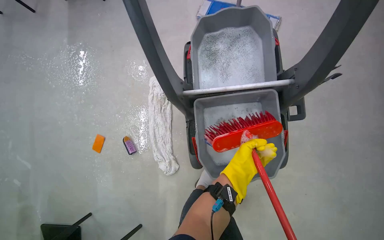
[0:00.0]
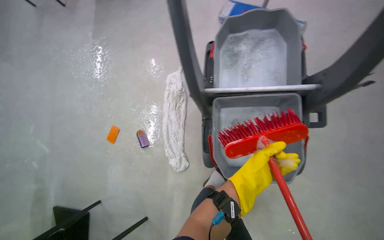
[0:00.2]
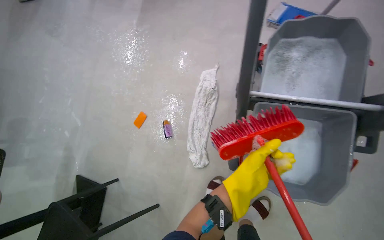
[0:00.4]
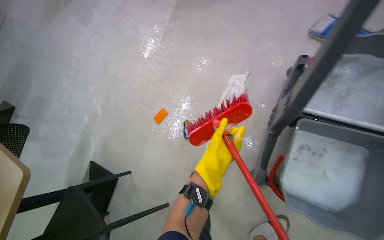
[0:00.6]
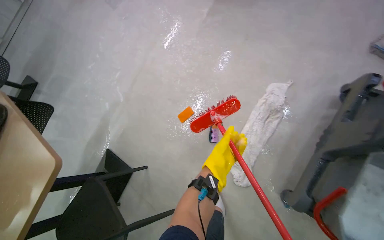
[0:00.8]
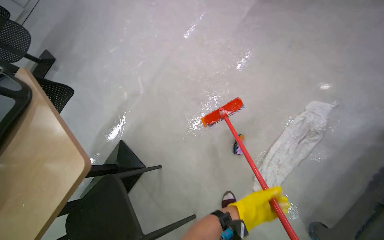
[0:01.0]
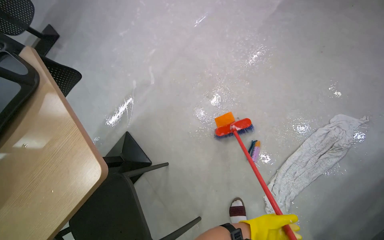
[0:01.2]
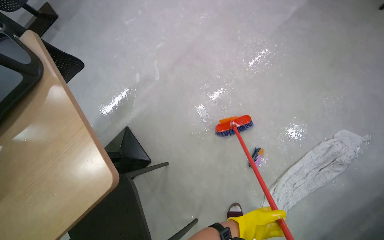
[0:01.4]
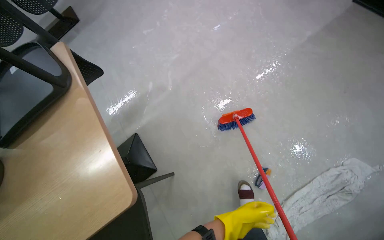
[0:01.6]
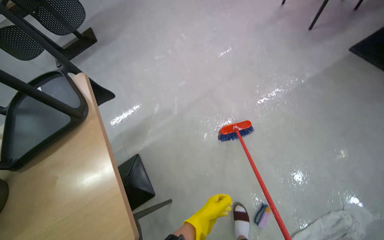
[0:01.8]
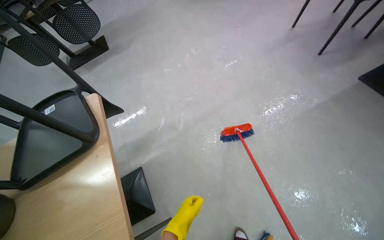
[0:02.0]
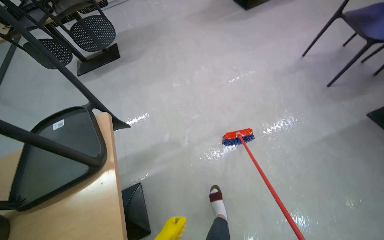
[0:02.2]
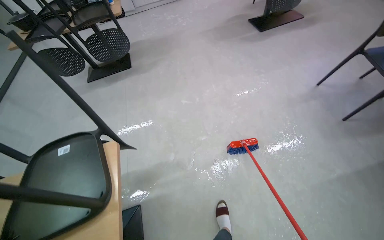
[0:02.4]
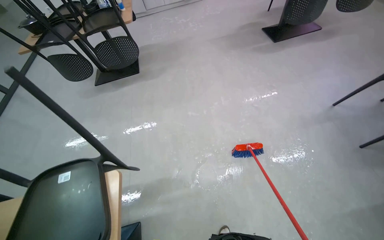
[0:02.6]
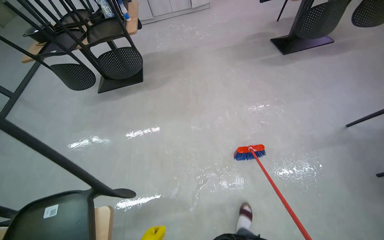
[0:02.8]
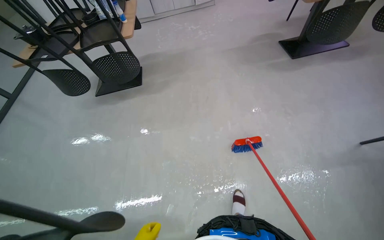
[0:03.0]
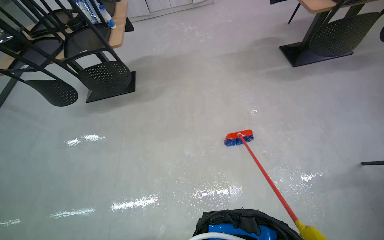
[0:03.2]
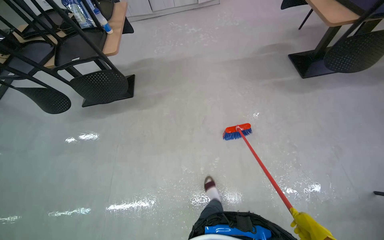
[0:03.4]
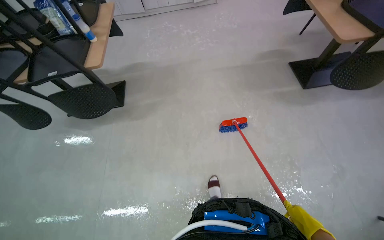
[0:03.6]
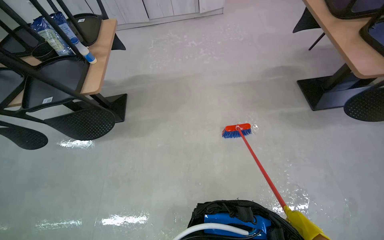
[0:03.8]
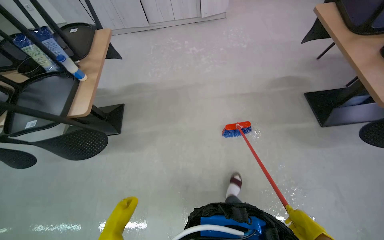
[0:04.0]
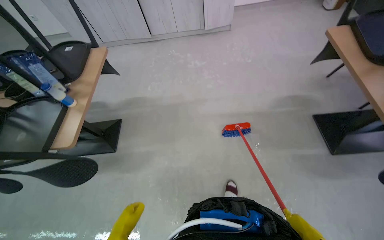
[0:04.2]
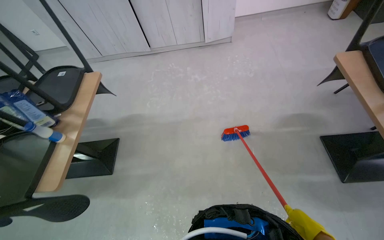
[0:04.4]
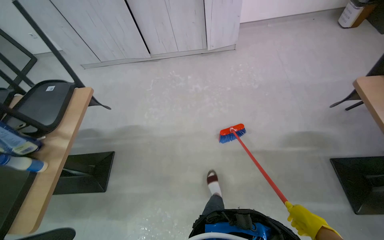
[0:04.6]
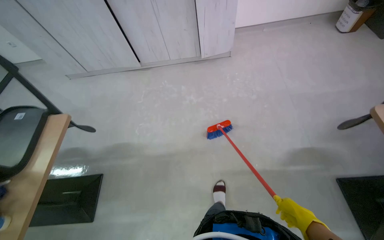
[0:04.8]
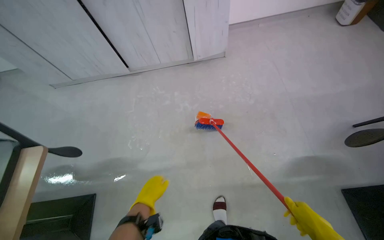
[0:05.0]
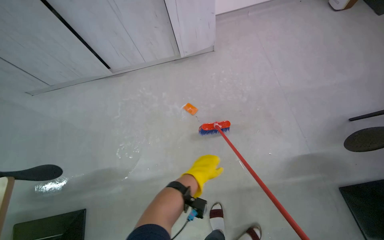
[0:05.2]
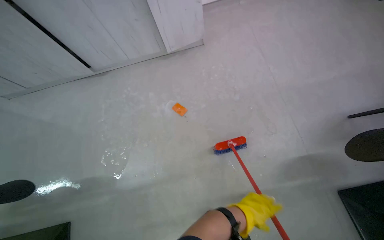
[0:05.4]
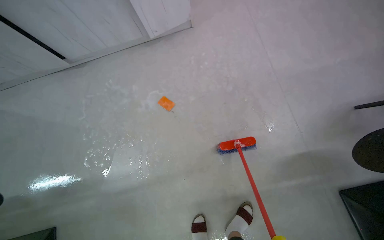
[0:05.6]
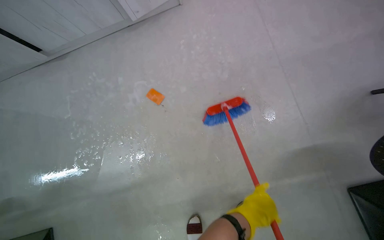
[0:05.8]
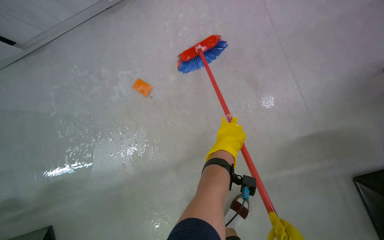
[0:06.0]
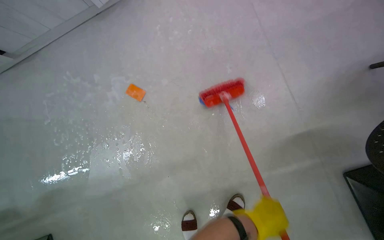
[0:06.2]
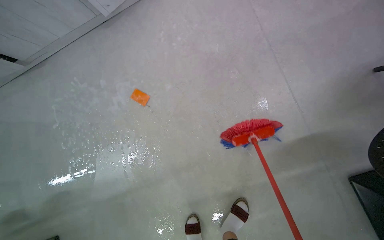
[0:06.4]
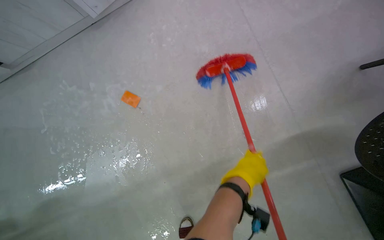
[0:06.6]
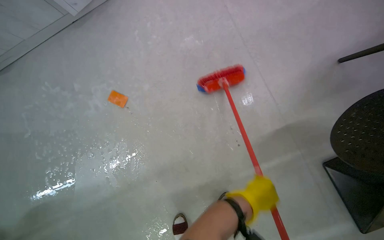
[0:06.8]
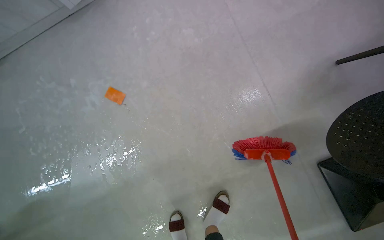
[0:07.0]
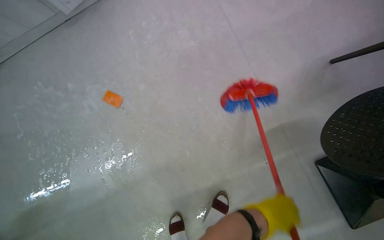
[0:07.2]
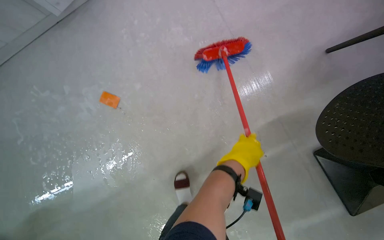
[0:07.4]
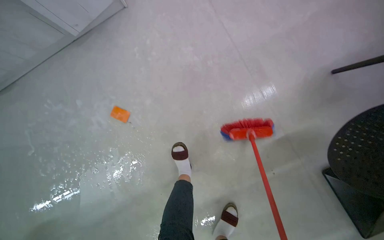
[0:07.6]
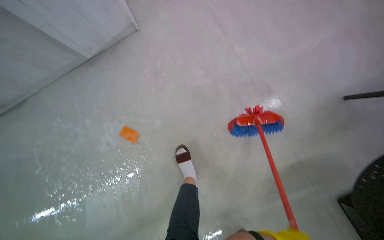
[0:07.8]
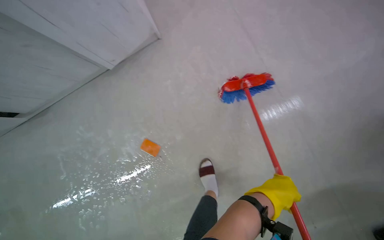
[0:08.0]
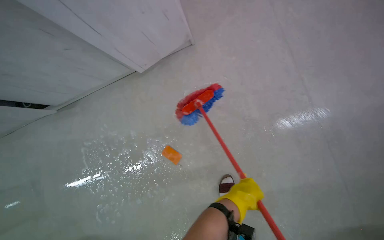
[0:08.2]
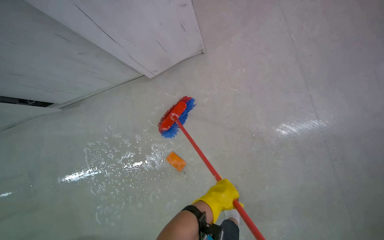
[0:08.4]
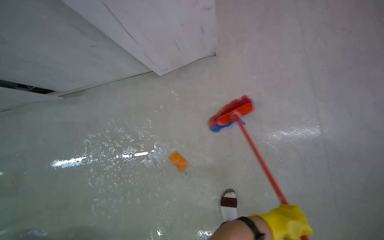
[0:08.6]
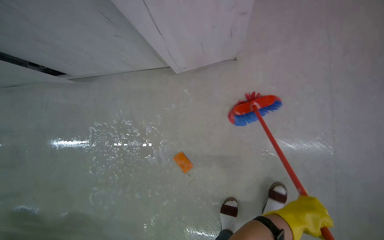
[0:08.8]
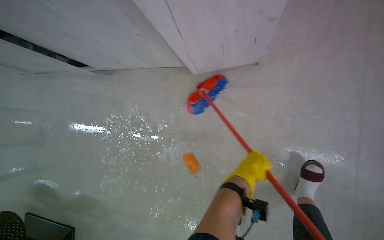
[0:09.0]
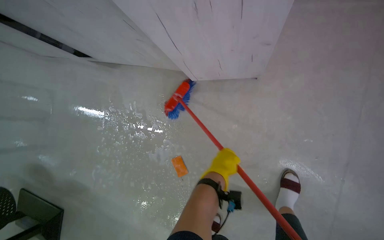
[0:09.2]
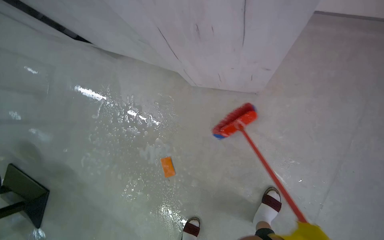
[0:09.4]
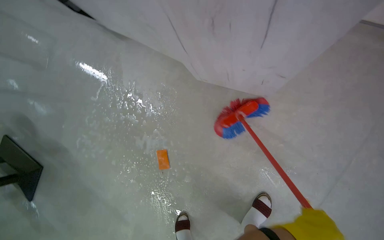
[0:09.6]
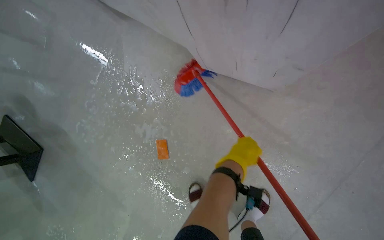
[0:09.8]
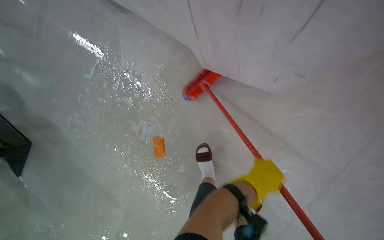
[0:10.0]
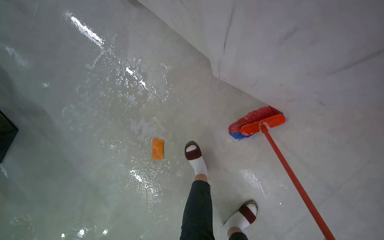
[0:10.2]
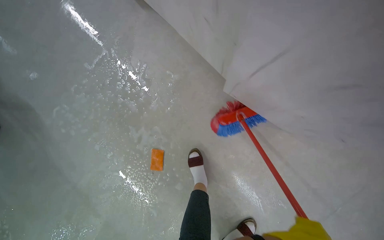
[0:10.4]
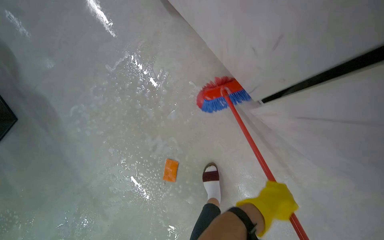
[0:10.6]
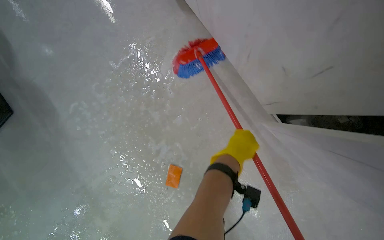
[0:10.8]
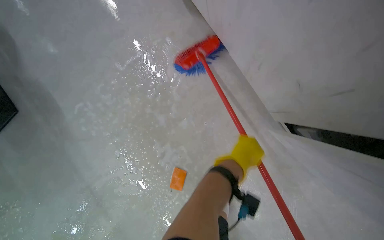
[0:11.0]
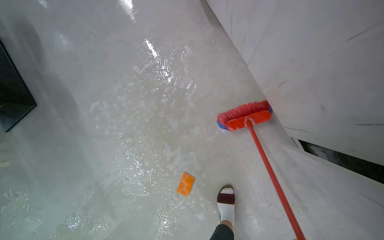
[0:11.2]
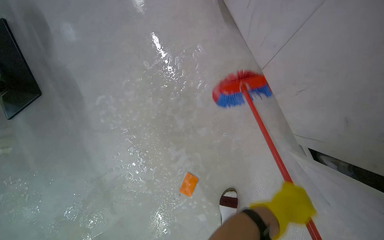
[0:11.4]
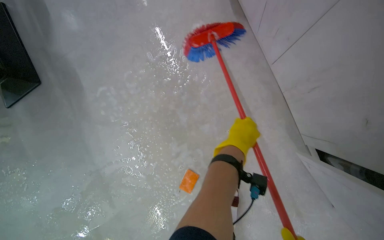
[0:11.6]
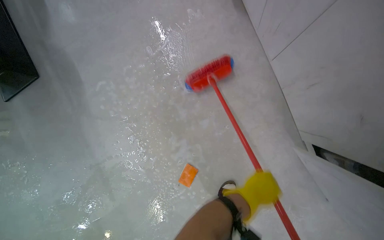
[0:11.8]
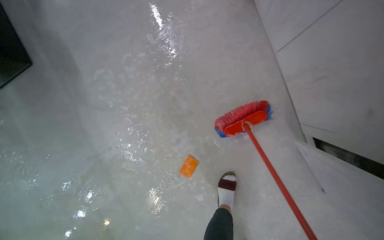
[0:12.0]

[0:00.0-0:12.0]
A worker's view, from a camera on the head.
Job: mopping floor.
The whole recording: Scrubbing floor with brush. The worker scrubs the floor using a long-handled brush.
0:00.0 to 0:01.6: The head travels some 90 cm. The wearer looks approximately 55 degrees further to the left.
0:01.6 to 0:03.0: The camera is carried about 1 m. The scene turns roughly 25 degrees clockwise in the picture.
0:03.0 to 0:04.4: The head travels roughly 1.5 m.
0:04.4 to 0:06.0: The camera is carried approximately 1 m. The view tips downward by some 25 degrees.
0:07.6 to 0:09.0: The camera travels some 70 cm. The scene turns approximately 30 degrees clockwise in the picture.
0:09.0 to 0:10.4: The wearer looks approximately 15 degrees further downward. The scene rotates clockwise by some 40 degrees.
0:10.4 to 0:12.0: The camera is carried roughly 40 cm. The camera pitches downward, by some 10 degrees.

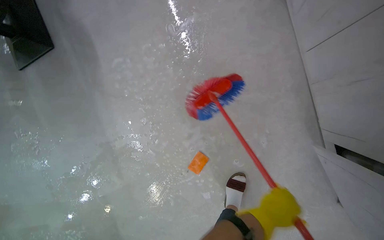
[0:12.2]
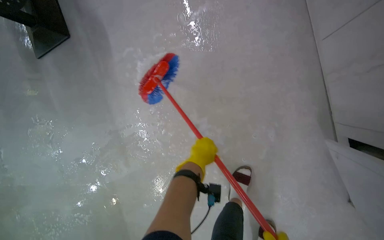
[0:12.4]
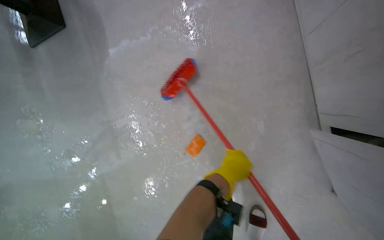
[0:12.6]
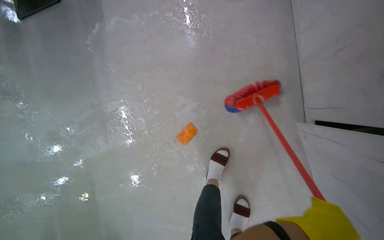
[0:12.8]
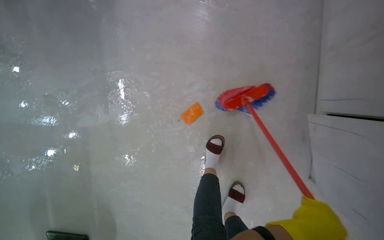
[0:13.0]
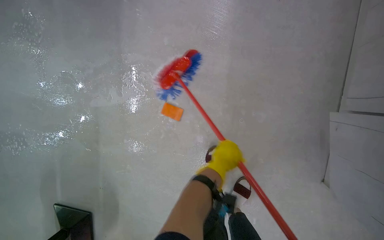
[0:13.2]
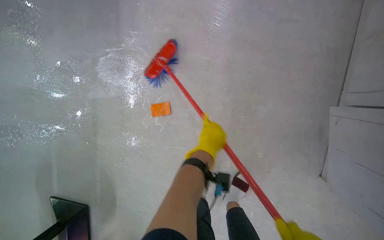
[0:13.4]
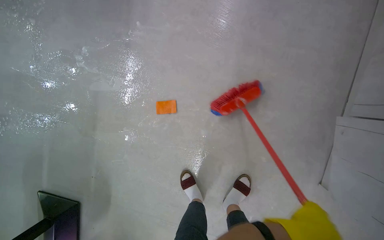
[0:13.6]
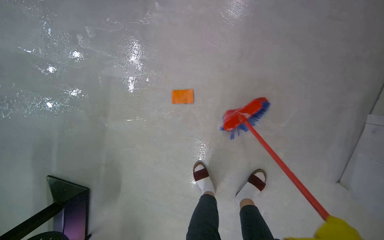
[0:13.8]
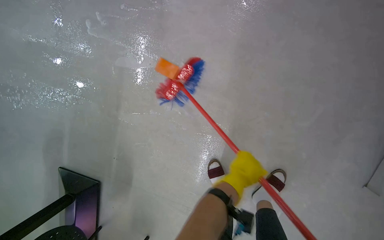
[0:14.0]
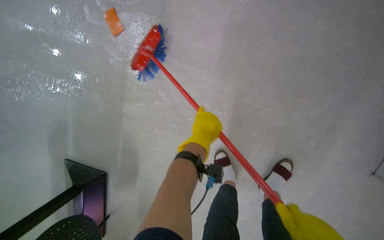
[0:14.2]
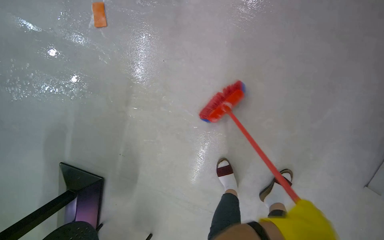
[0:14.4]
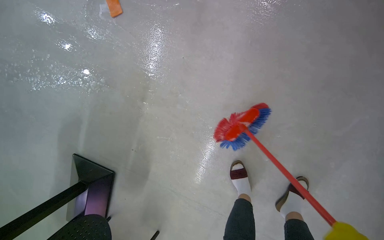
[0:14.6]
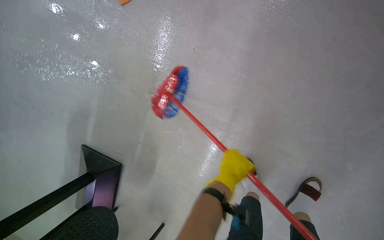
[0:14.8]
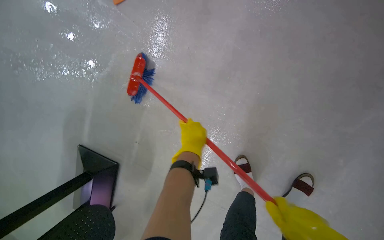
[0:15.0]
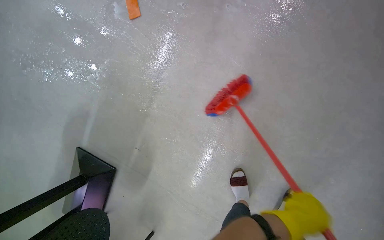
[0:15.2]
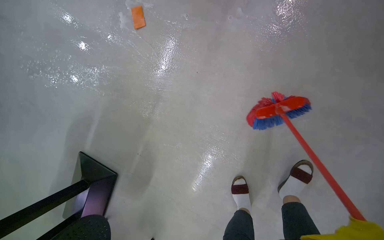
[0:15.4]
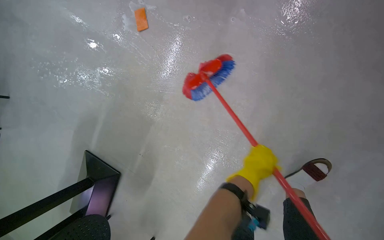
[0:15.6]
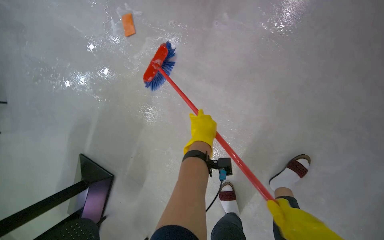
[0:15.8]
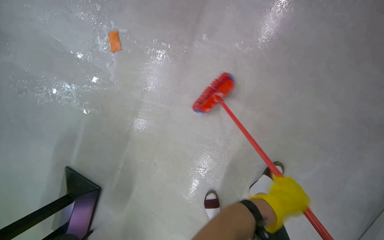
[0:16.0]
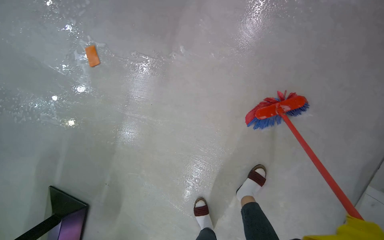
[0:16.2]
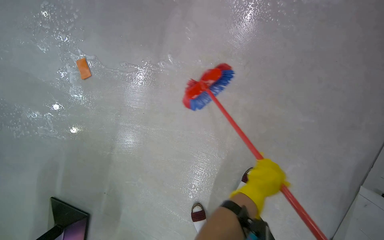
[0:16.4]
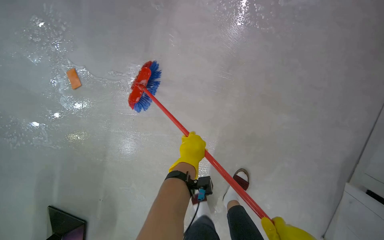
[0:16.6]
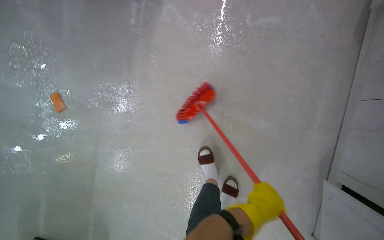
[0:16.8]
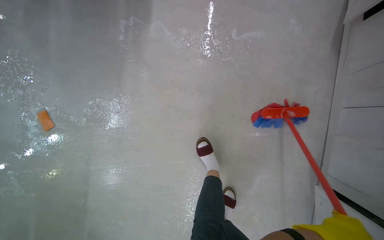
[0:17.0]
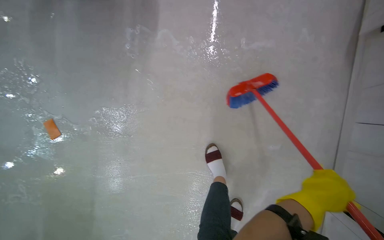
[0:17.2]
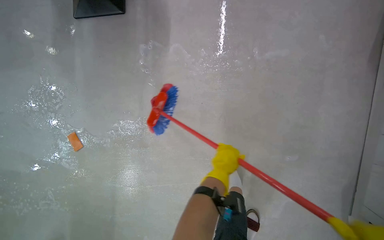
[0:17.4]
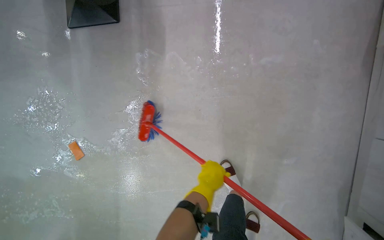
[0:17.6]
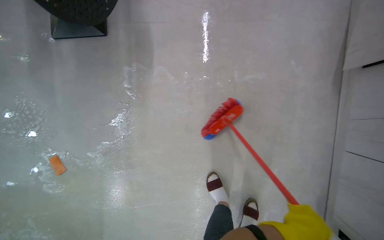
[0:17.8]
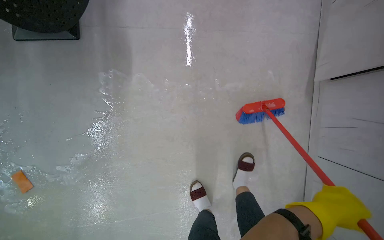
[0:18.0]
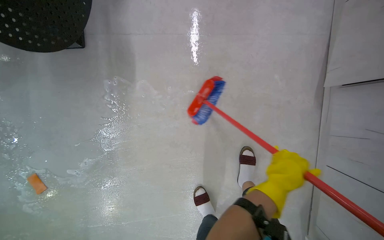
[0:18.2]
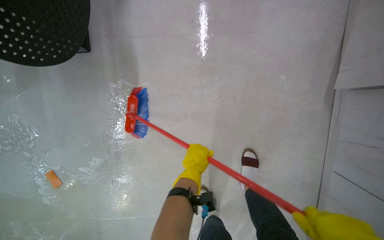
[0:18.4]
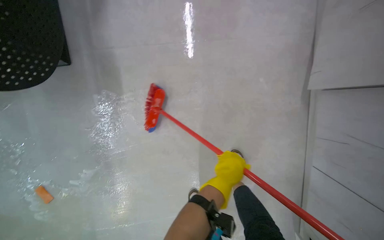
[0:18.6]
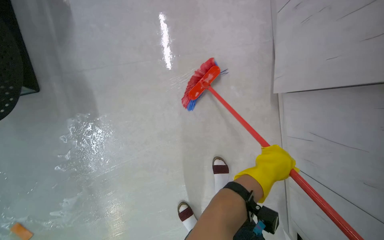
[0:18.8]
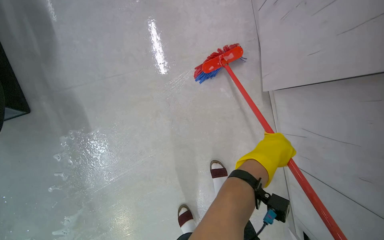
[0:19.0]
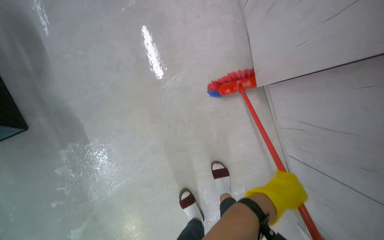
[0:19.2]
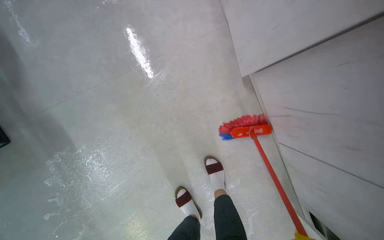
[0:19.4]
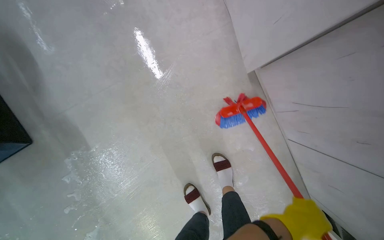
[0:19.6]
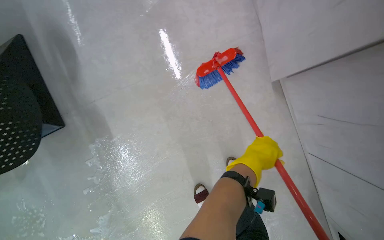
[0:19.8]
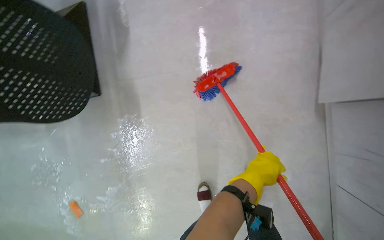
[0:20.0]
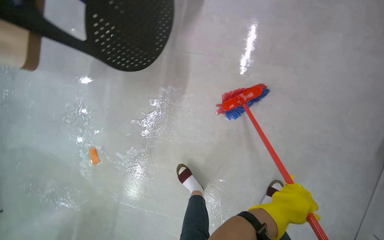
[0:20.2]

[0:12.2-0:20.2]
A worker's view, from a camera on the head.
Job: mopping floor.
The whole recording: Scrubbing floor with brush. The worker scrubs the floor using a long-handled brush.
0:12.2 to 0:13.8: The head travels roughly 50 cm. The scene turns about 30 degrees clockwise in the picture.
0:15.4 to 0:17.0: The camera travels roughly 50 cm.
0:17.0 to 0:18.6: The wearer moves about 50 cm.
0:18.6 to 0:20.2: The left hand moves up and down the picture over roughly 20 cm, changing direction 3 times.
